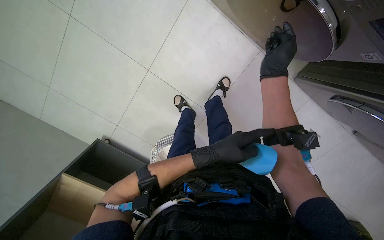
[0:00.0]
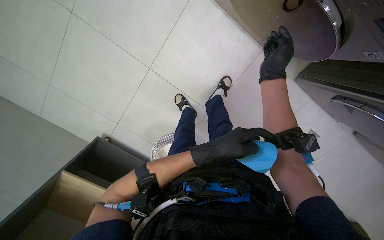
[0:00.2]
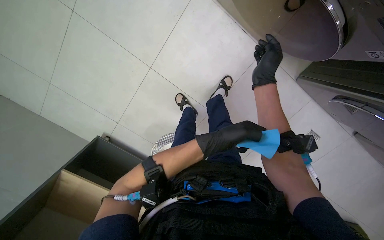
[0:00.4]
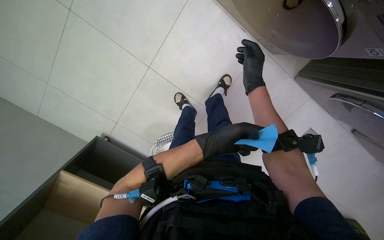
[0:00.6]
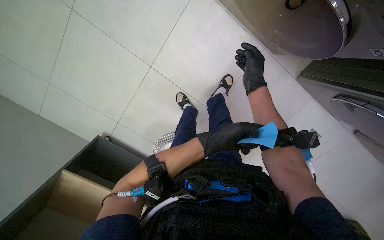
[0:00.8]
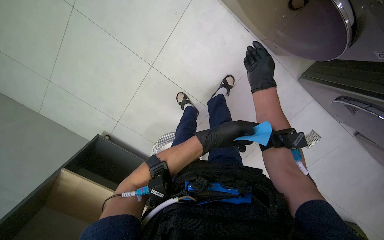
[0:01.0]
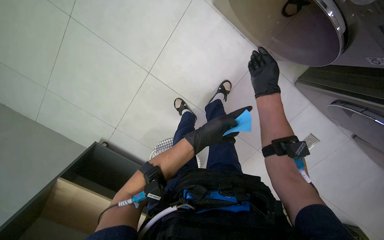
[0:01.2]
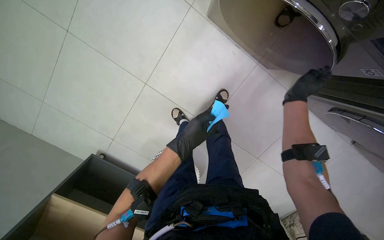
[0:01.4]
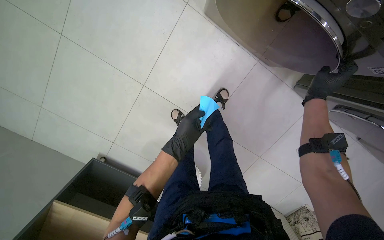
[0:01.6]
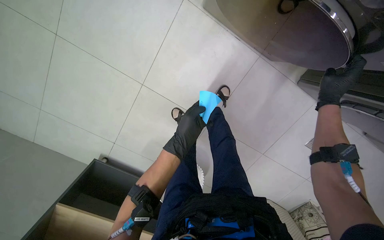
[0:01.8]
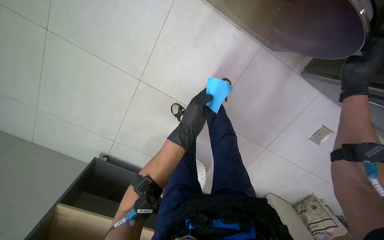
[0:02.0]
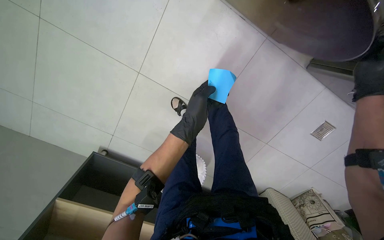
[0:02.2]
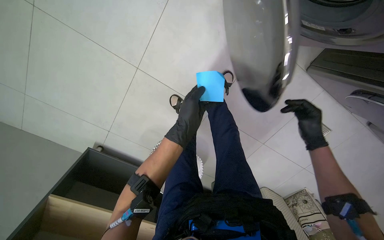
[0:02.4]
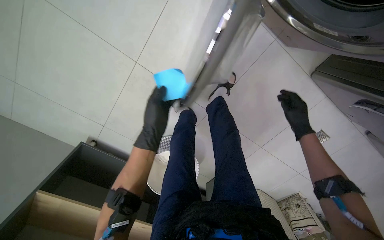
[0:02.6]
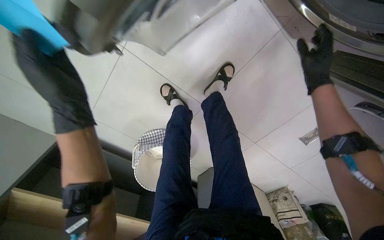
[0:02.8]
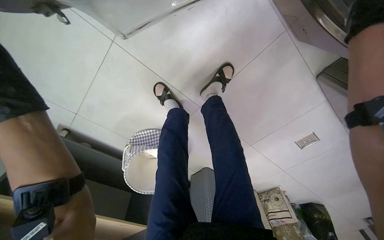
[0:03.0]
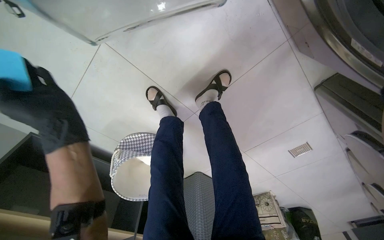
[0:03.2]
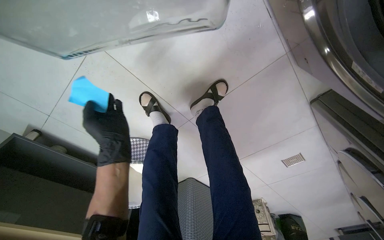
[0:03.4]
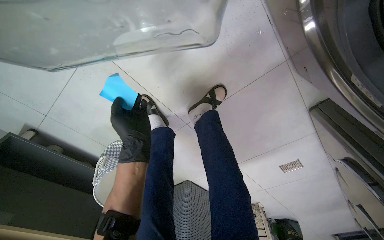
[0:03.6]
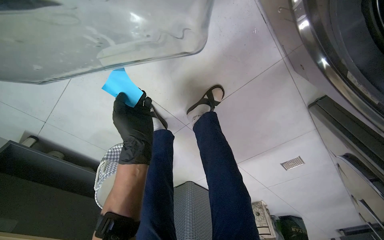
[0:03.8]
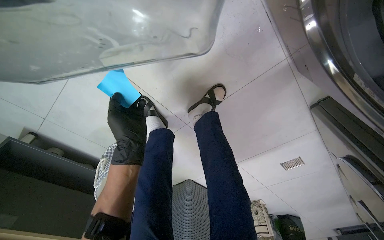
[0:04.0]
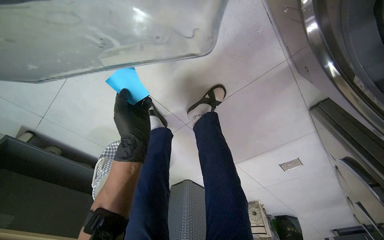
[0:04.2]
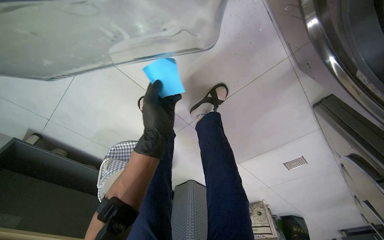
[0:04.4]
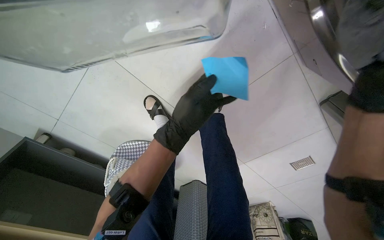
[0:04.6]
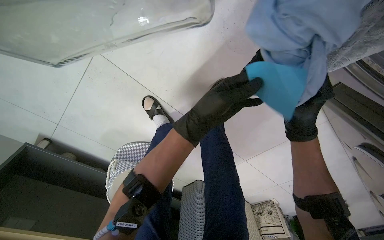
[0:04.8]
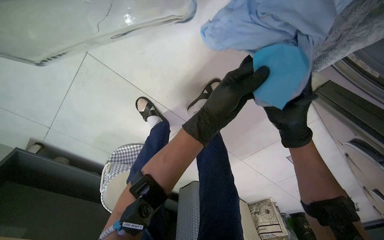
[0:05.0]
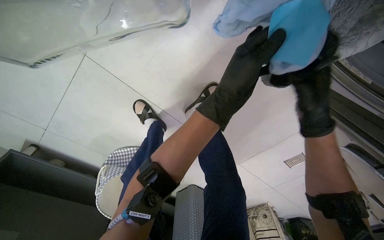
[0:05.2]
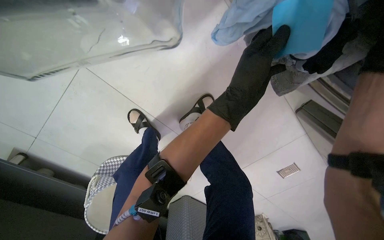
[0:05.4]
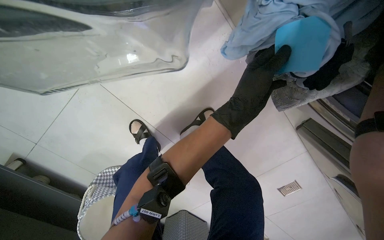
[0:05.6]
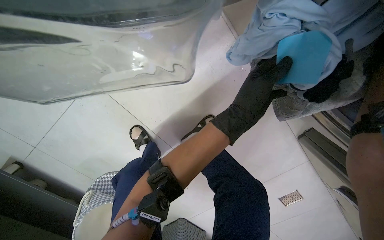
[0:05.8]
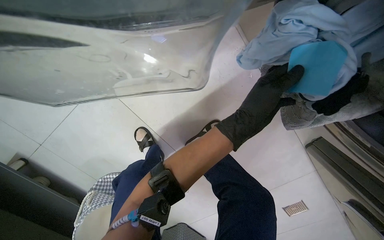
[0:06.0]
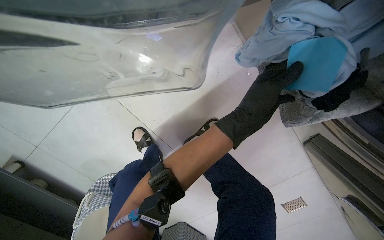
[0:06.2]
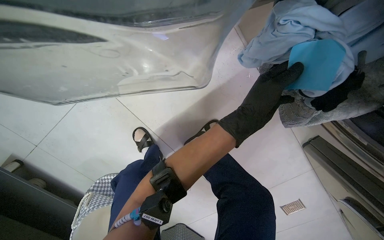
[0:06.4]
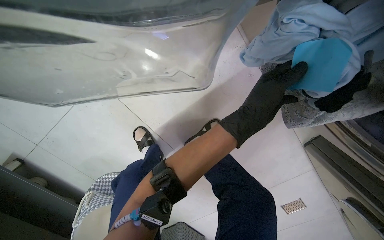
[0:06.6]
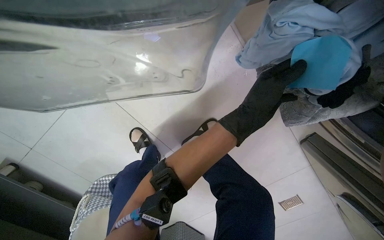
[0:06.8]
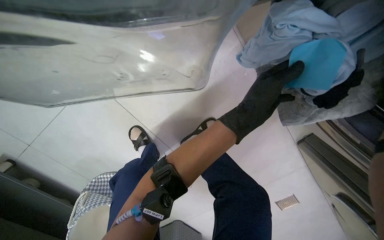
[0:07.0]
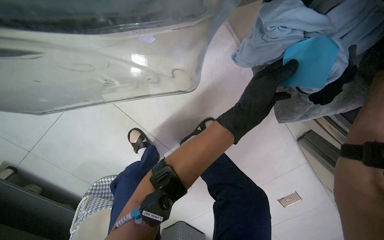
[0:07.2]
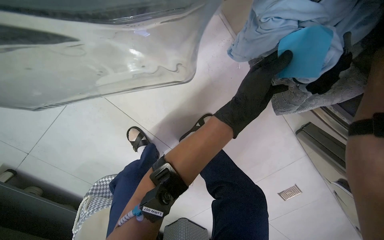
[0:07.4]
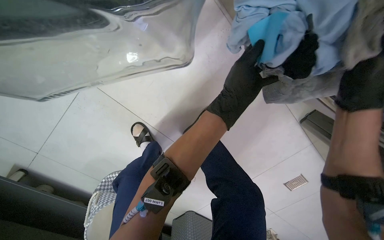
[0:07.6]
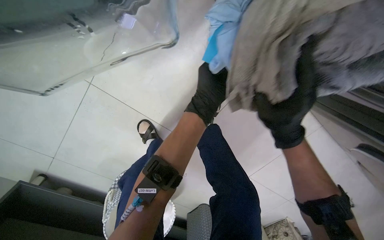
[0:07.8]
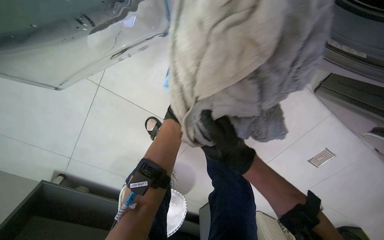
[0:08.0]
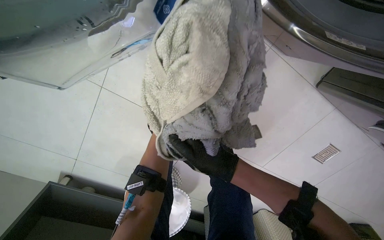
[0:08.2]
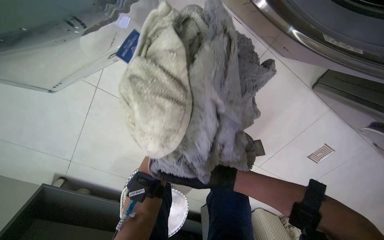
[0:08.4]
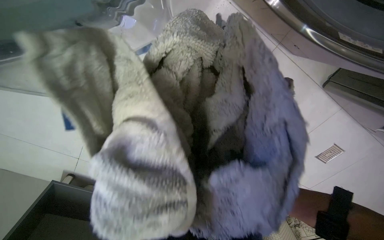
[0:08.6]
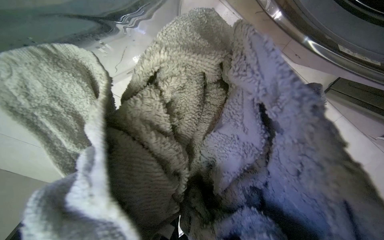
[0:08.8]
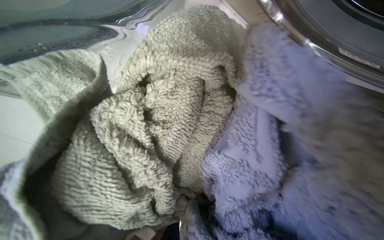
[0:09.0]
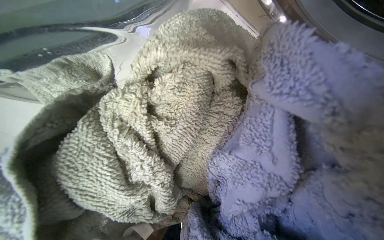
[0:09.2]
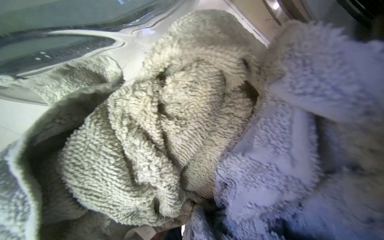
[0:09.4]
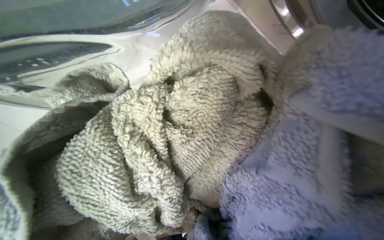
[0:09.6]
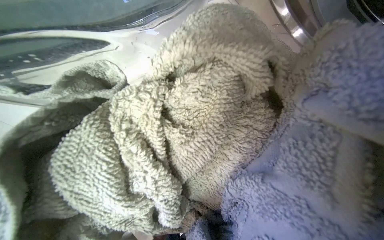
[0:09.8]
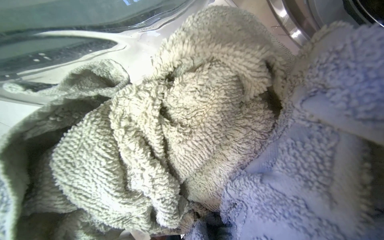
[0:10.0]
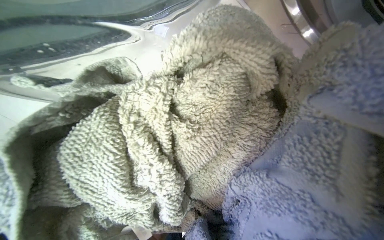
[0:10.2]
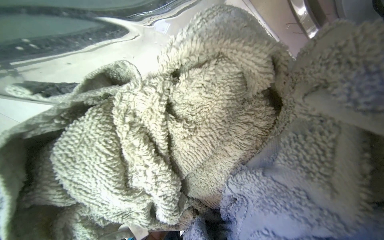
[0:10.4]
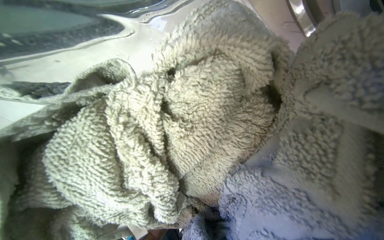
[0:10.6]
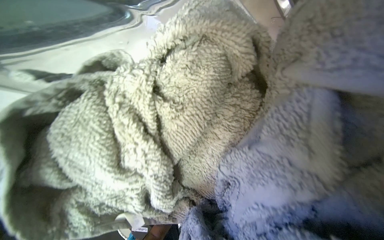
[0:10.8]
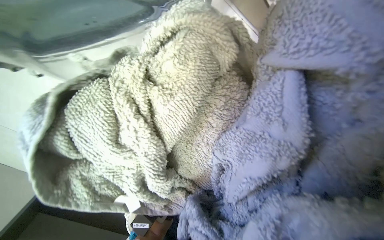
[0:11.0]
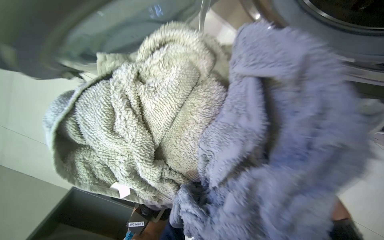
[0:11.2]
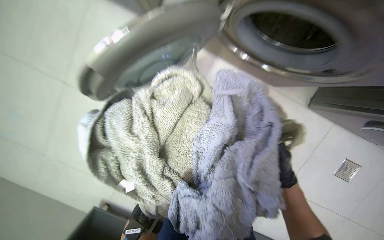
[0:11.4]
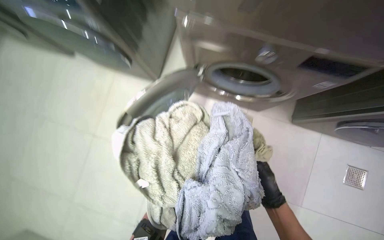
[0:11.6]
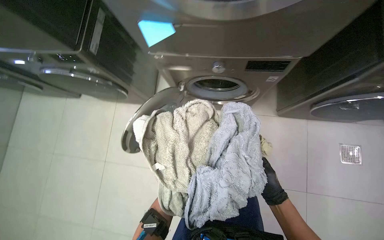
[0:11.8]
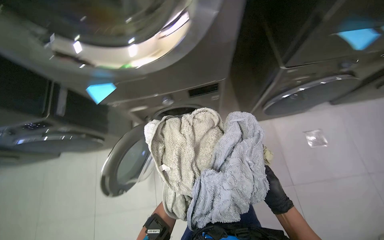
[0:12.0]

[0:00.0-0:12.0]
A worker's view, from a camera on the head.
Job: managing laundry.
The whole recording: Transferring laundry between machines. The worker removes laundry from the washing machine and transfers it into the dryer, then adjusts the dryer settings.
0:00.0 to 0:01.6: The left hand shifts approximately 15 cm farther from the camera. Meanwhile the right hand goes about 20 cm to the right.
0:01.6 to 0:03.0: The wearer looks roughly 15 degrees further downward. The left hand heads to the left, covering about 25 cm.
0:03.0 to 0:04.4: The left hand shifts about 35 cm to the right and farther from the camera.
0:04.4 to 0:06.0: The view tips upward by about 15 degrees. The left hand heads to the right, covering approximately 20 cm.
0:10.4 to 0:12.0: The view tilts about 25 degrees upward.

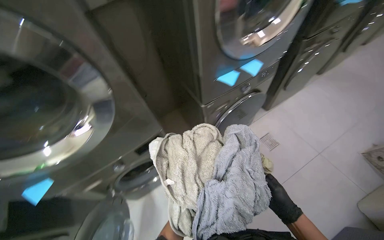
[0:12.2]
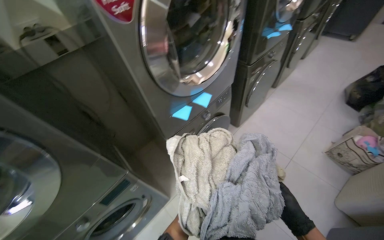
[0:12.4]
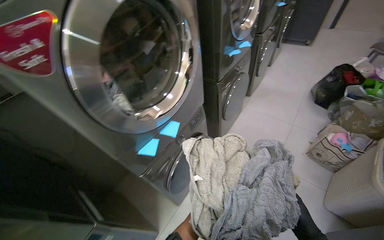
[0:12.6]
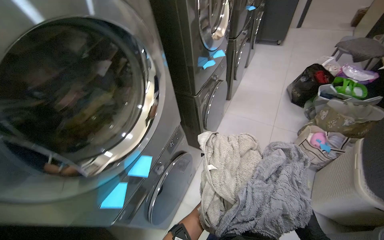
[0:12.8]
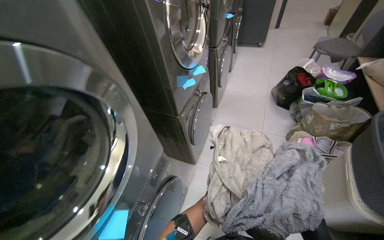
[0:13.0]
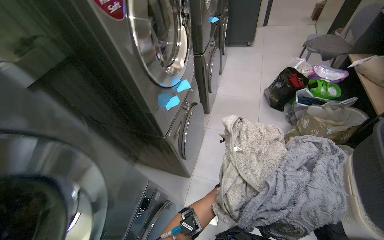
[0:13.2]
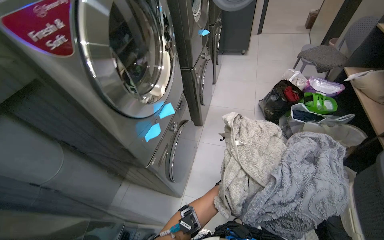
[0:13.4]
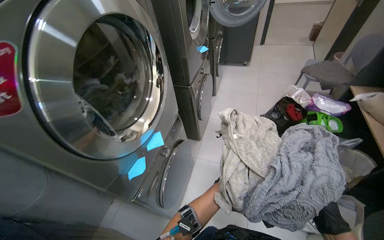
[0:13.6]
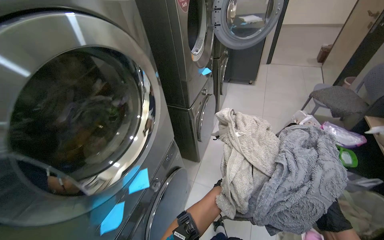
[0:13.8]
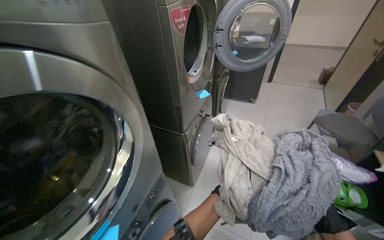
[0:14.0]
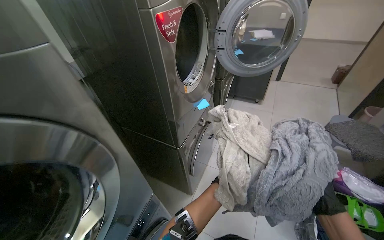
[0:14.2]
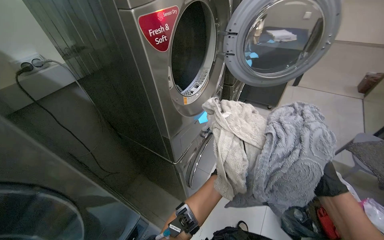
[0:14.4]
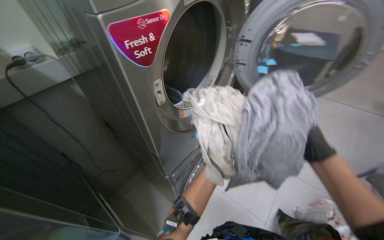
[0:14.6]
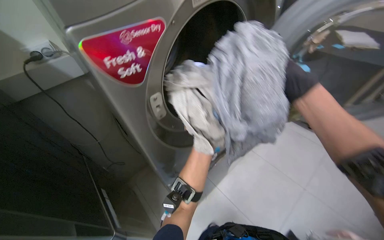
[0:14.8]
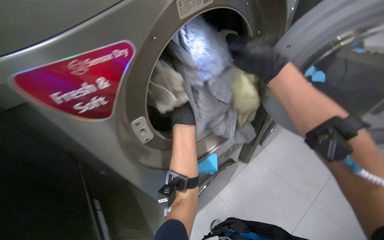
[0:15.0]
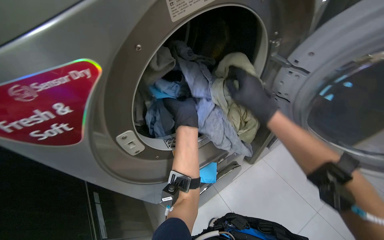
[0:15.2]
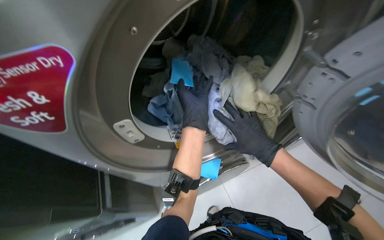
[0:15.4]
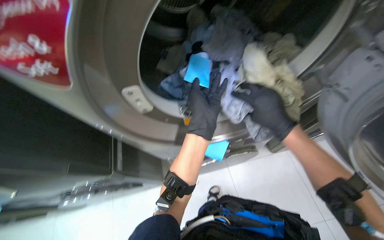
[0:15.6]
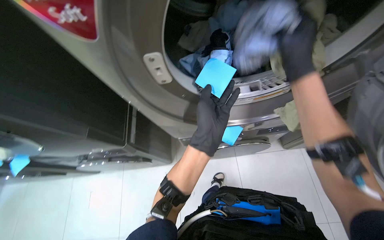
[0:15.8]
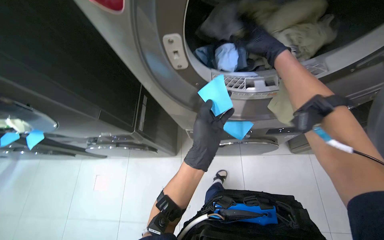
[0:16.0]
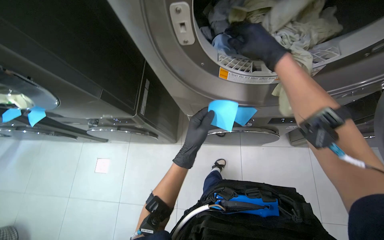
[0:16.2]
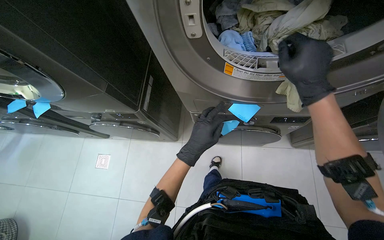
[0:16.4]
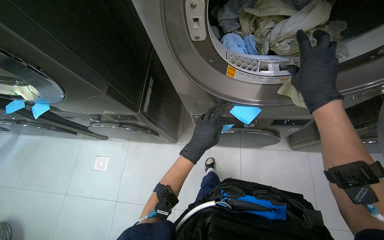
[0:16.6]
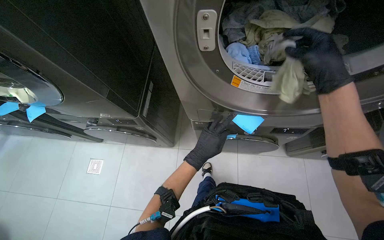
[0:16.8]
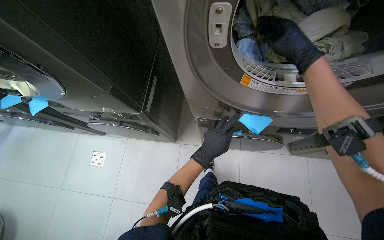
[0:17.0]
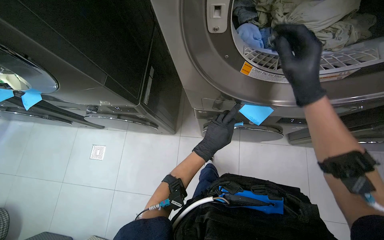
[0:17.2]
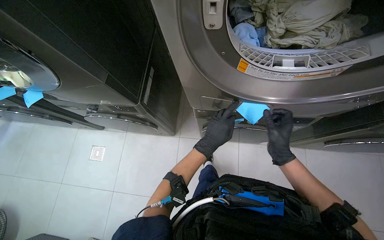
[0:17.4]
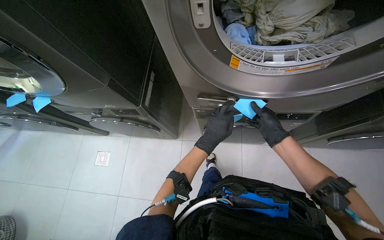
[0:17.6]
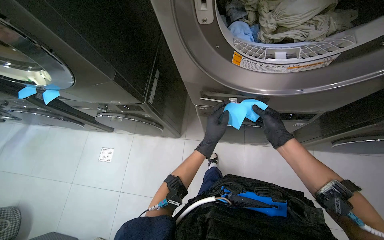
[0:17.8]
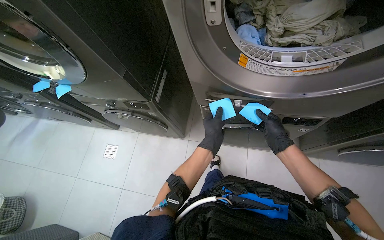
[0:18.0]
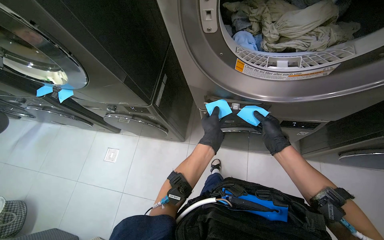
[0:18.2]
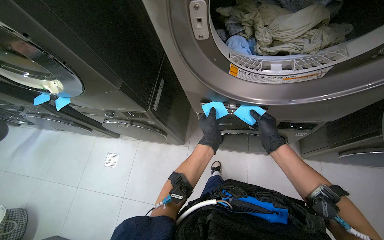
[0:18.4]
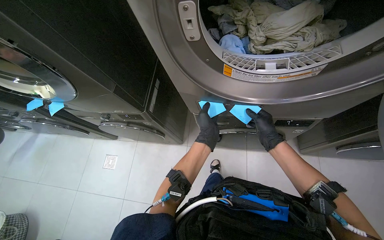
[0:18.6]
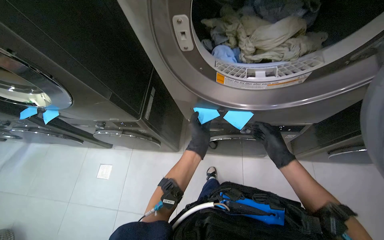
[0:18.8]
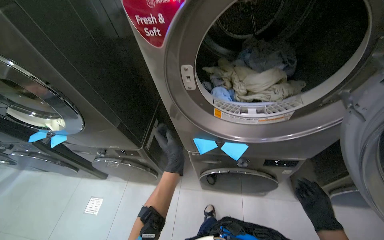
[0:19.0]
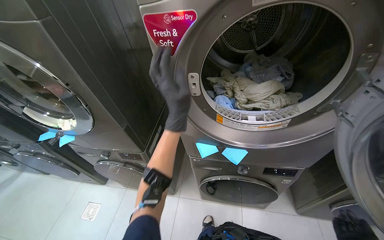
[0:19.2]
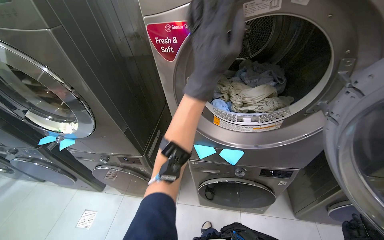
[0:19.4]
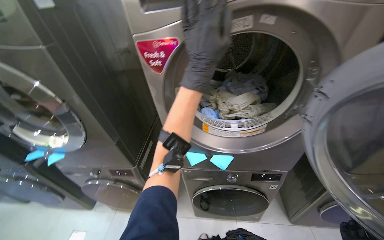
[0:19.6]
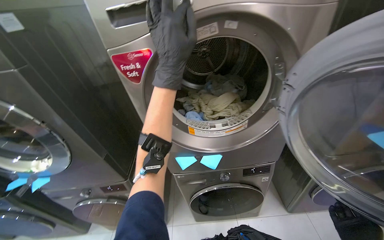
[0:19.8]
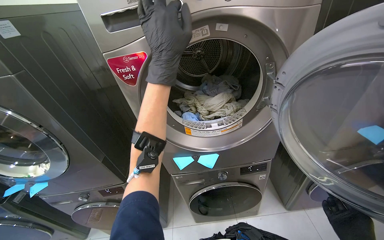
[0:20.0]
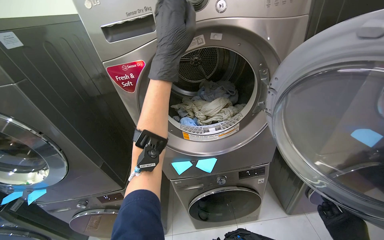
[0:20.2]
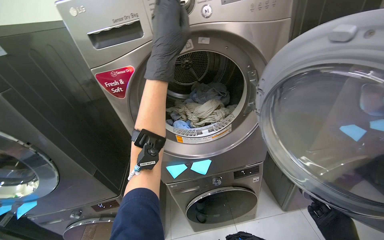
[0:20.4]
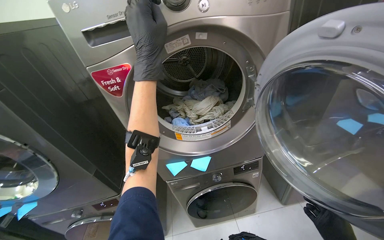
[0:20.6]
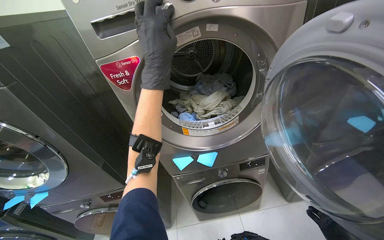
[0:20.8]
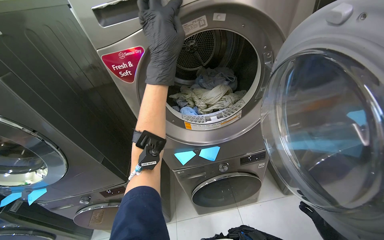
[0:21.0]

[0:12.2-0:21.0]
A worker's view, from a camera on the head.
Job: managing laundry.
The whole recording: Transferring laundry between machines. The worker removes laundry from the washing machine and transfers it into the dryer, then adjusts the dryer settings.
0:12.2 to 0:13.6: The camera is carried roughly 80 cm.
0:13.6 to 0:15.2: The camera is carried approximately 1 m. The head rotates roughly 40 degrees to the left.
0:15.2 to 0:16.6: The wearer looks some 40 degrees further to the left. The view tips downward by about 25 degrees.
0:16.6 to 0:18.0: The right hand shifts approximately 25 cm farther from the camera and down the picture.
0:18.0 to 0:19.6: The view tips upward by approximately 30 degrees.
